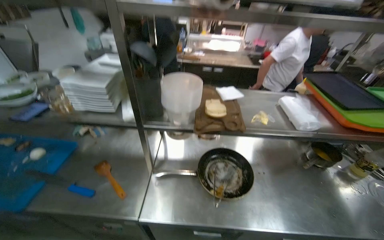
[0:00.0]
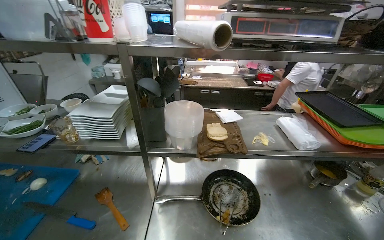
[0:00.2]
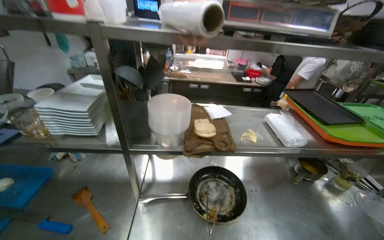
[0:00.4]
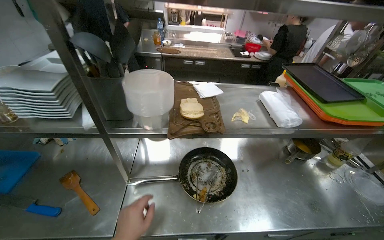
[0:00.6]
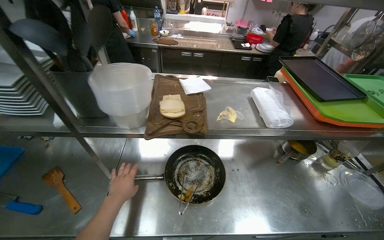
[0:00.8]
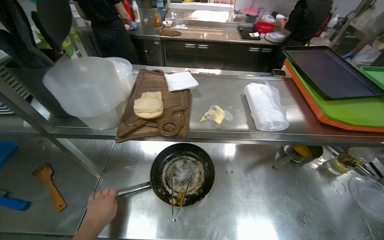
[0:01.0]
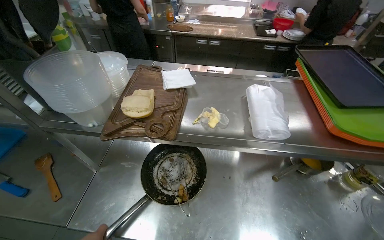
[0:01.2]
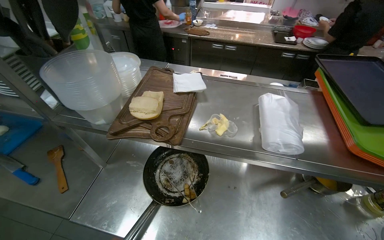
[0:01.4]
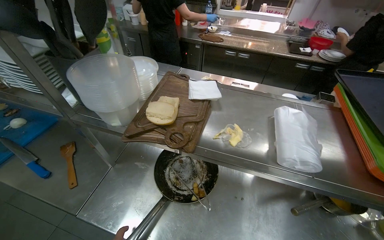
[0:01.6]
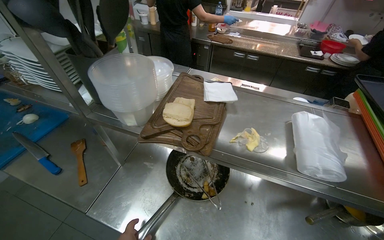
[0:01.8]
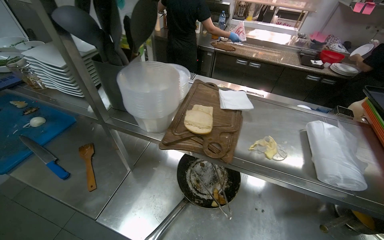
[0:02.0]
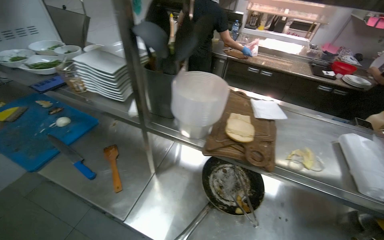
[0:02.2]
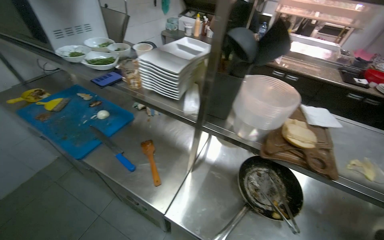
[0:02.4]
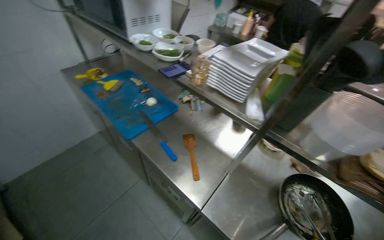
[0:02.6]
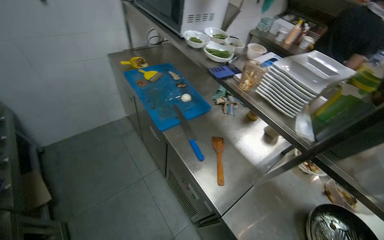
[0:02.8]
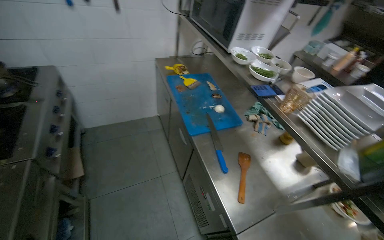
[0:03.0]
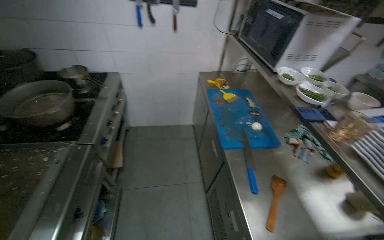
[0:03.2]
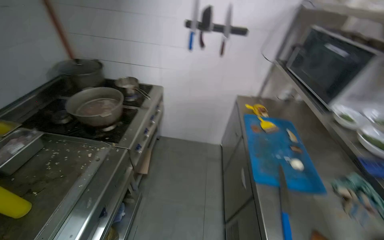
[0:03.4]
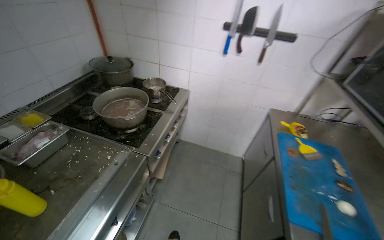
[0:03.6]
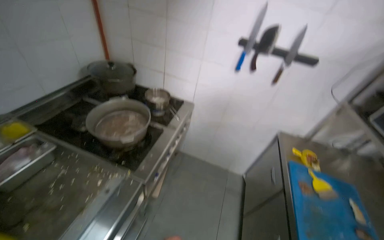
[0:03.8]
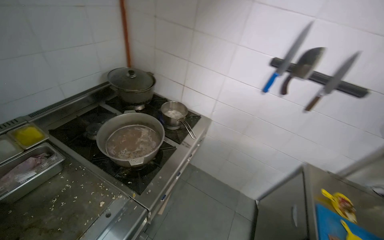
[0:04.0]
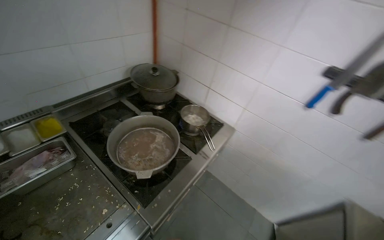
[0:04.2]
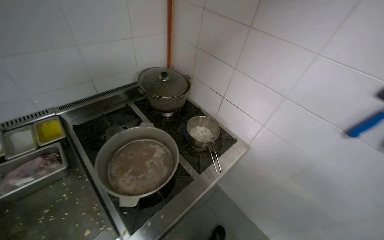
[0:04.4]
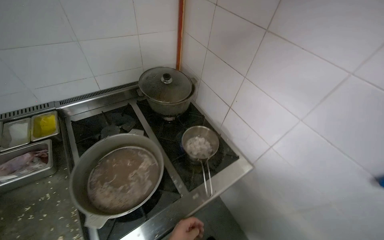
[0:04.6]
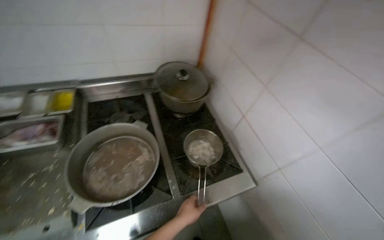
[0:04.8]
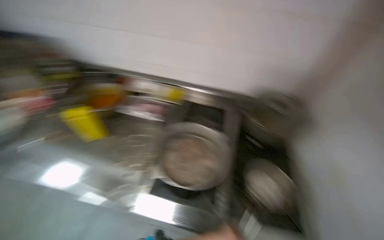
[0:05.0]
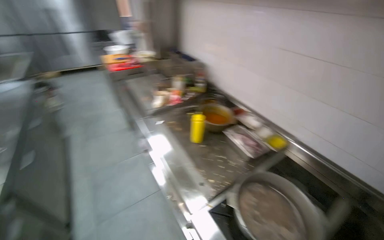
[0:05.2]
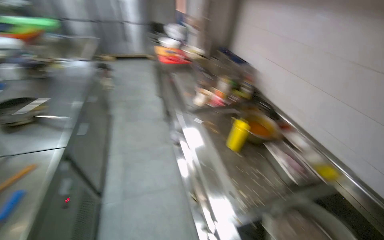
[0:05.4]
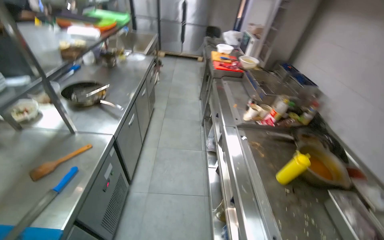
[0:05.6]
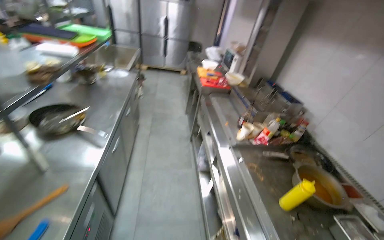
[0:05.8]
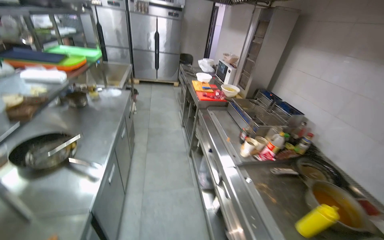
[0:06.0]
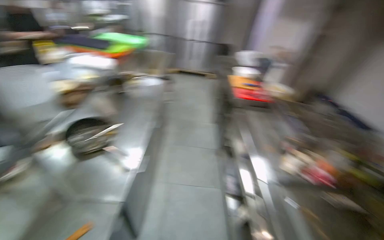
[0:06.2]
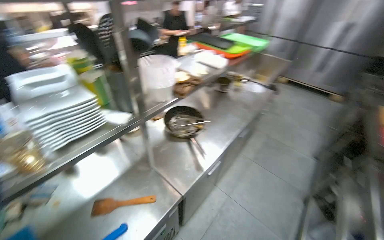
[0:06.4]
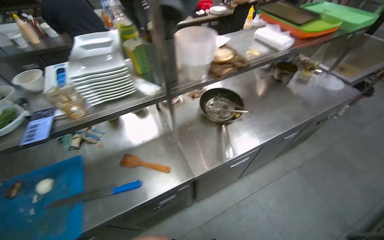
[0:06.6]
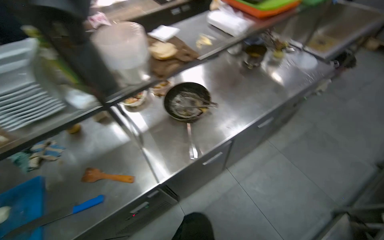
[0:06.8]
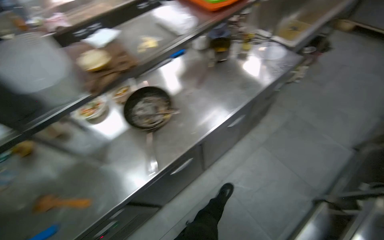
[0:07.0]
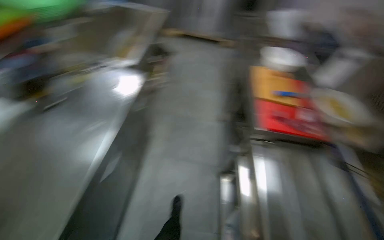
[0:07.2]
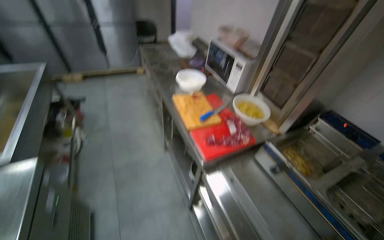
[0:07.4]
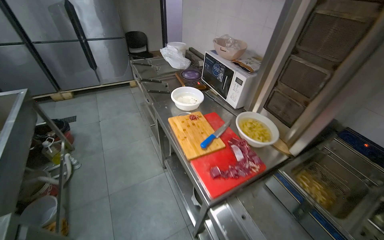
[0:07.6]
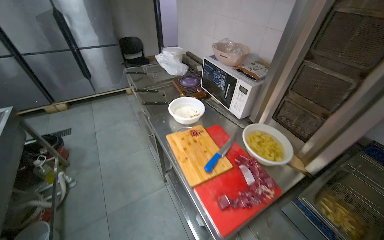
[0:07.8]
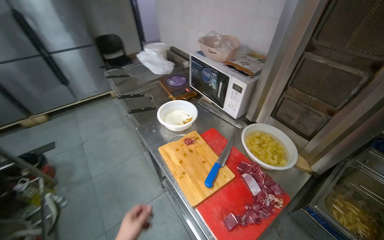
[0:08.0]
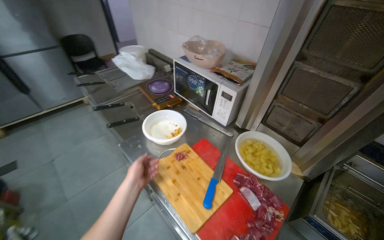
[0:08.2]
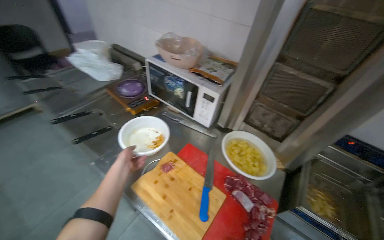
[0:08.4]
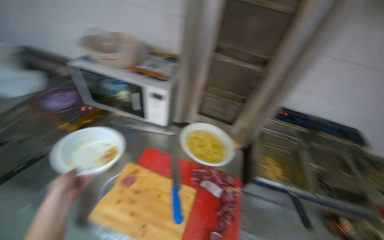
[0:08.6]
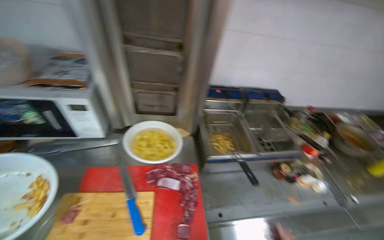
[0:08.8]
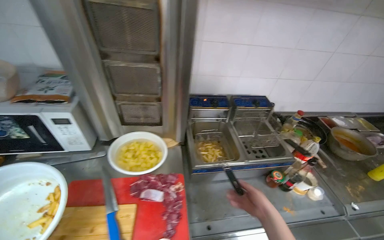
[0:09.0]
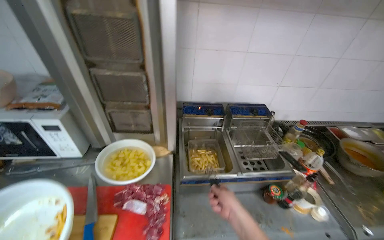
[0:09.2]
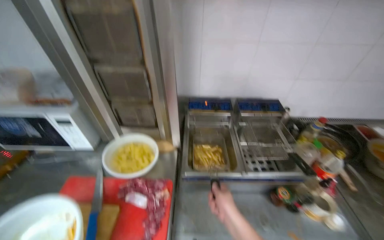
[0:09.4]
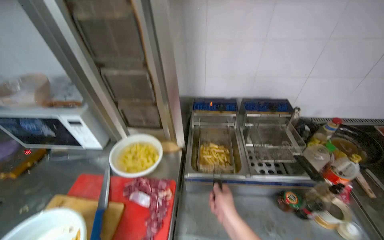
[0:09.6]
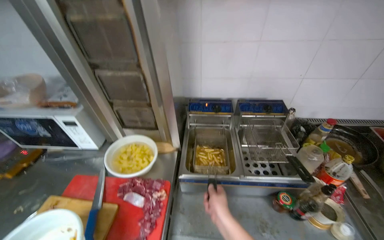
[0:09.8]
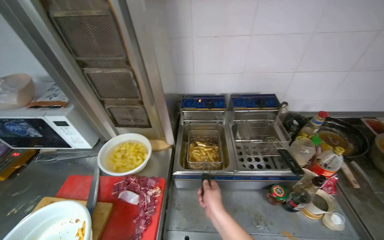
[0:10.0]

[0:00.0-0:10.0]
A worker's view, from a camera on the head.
Job: cooking food.
The whole recording: Frying potatoes in deep fryer. The worker lowers a basket of potatoes into the deep fryer, fries them, then removes them and places them into a bowl.
0:01.4 to 0:02.8: The camera is carried approximately 60 cm. The wearer's head swings roughly 40 degrees to the left.
0:02.8 to 0:04.2: The camera is carried roughly 70 cm. The wearer looks about 75 degrees further to the left. The view tilts approximately 15 degrees upward.
0:04.2 to 0:05.8: The head turns to the left by approximately 105 degrees.
0:05.8 to 0:07.2: The camera travels some 90 cm. The wearer looks some 45 degrees further to the left. The wearer looks approximately 15 degrees further downward.
0:07.2 to 0:08.6: The camera travels approximately 80 cm. The head rotates approximately 70 degrees to the right.
0:08.6 to 0:10.0: The wearer moves to the right, some 50 cm.

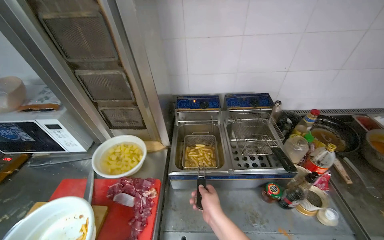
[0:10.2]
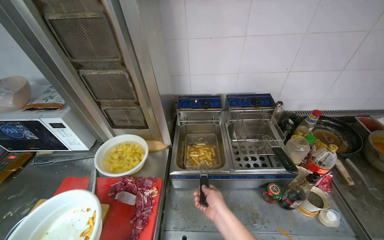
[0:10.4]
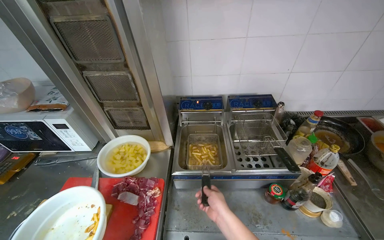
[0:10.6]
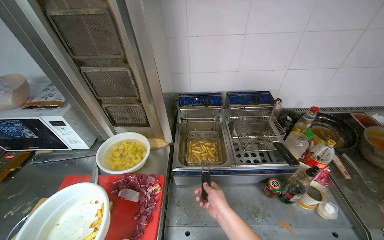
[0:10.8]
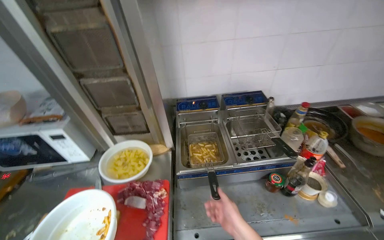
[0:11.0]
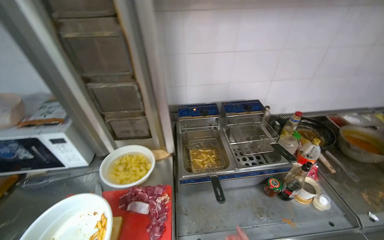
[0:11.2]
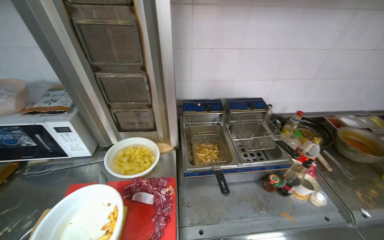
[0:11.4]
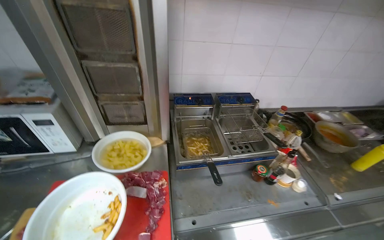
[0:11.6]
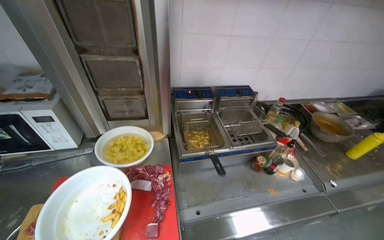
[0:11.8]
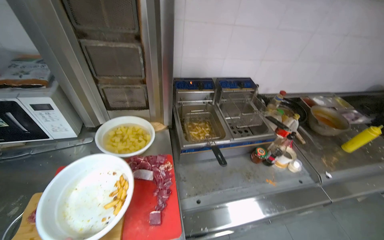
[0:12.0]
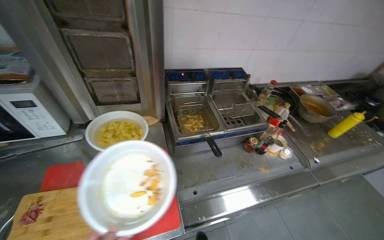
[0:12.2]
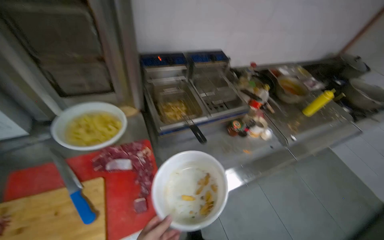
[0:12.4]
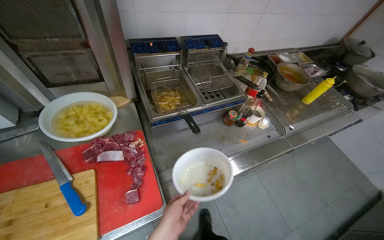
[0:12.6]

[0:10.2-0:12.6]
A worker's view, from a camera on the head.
Job: cooking food.
The whole recording: Frying potatoes in deep fryer. The worker lowers a basket of potatoes into the deep fryer, fries them, then removes them and places them into a bowl.
0:11.4 to 0:12.6: The view swings some 20 degrees to the right. The camera pitches downward, by approximately 20 degrees.

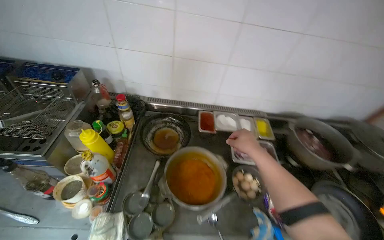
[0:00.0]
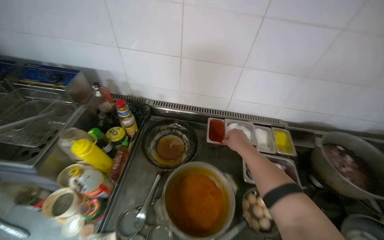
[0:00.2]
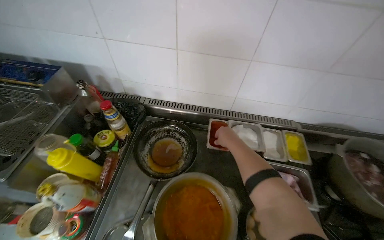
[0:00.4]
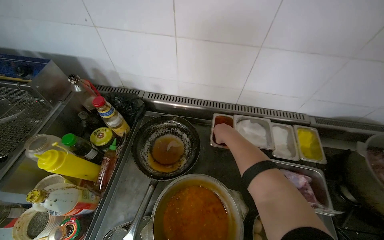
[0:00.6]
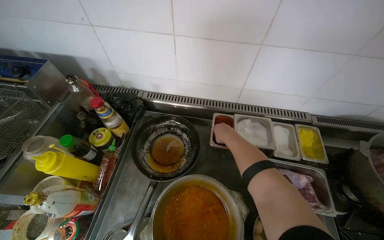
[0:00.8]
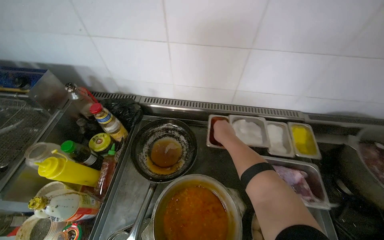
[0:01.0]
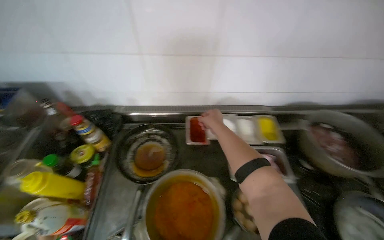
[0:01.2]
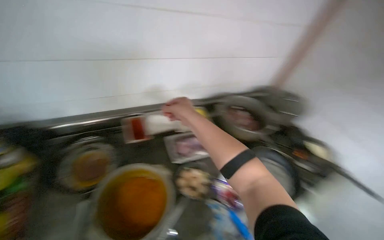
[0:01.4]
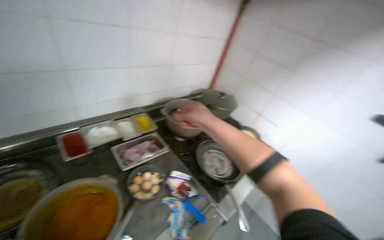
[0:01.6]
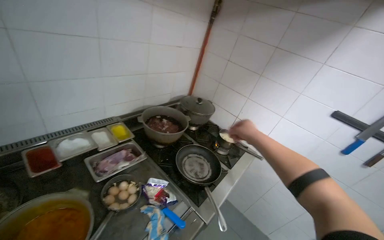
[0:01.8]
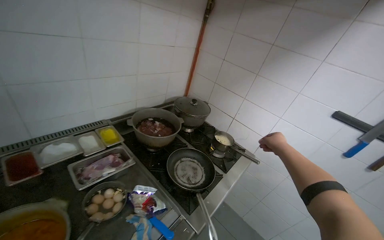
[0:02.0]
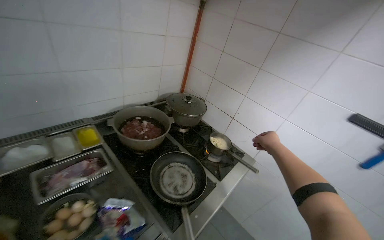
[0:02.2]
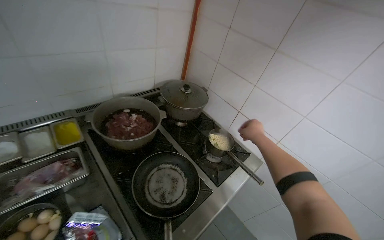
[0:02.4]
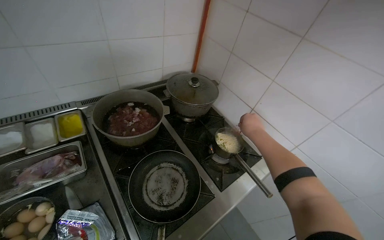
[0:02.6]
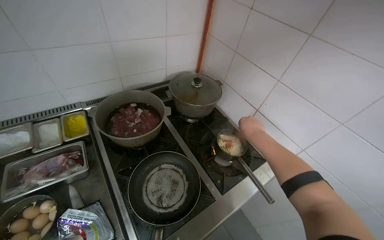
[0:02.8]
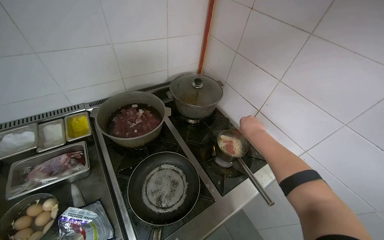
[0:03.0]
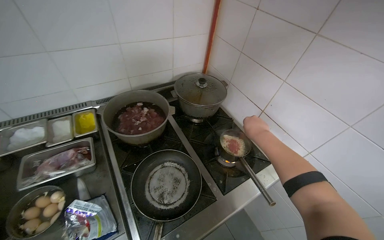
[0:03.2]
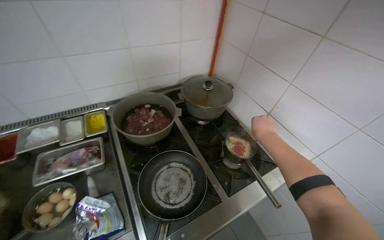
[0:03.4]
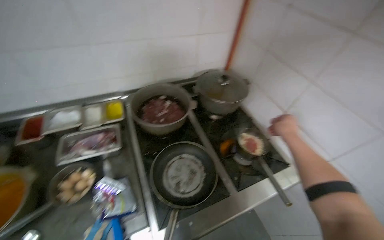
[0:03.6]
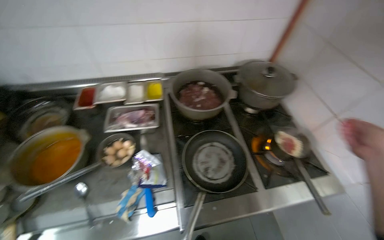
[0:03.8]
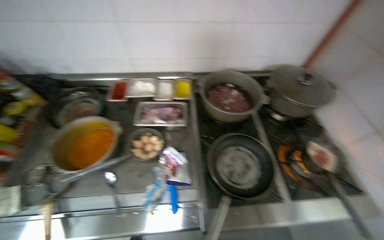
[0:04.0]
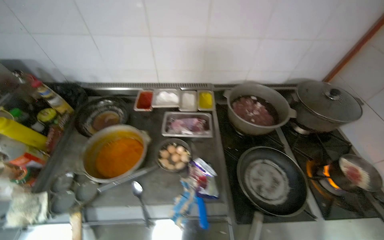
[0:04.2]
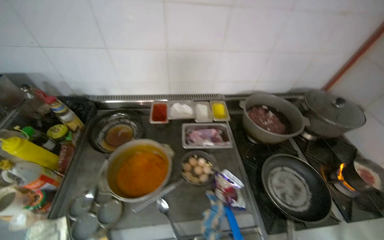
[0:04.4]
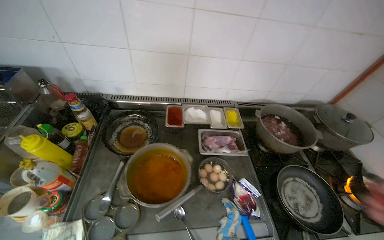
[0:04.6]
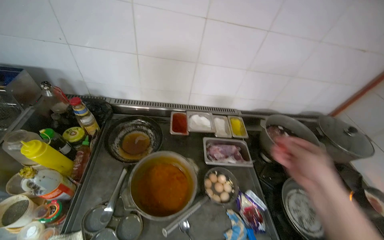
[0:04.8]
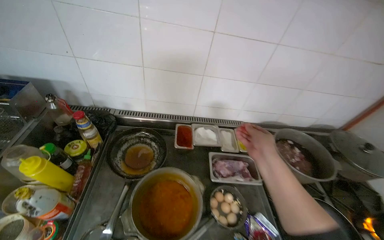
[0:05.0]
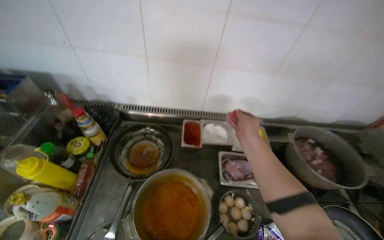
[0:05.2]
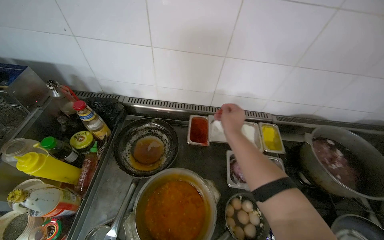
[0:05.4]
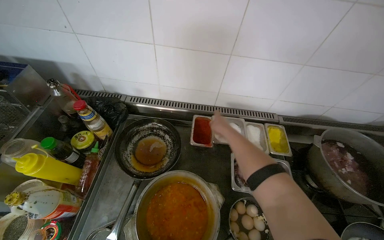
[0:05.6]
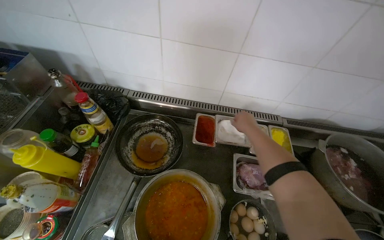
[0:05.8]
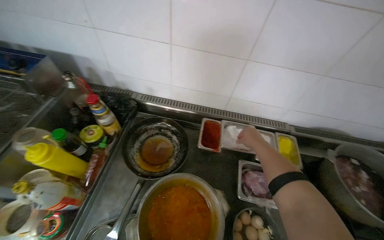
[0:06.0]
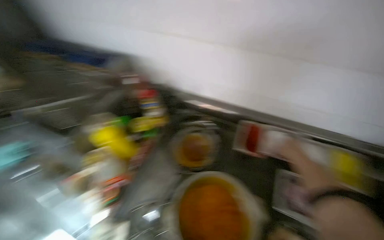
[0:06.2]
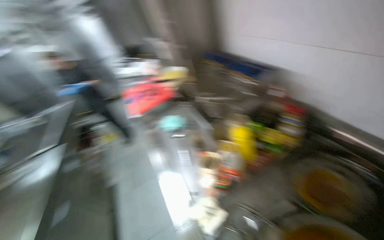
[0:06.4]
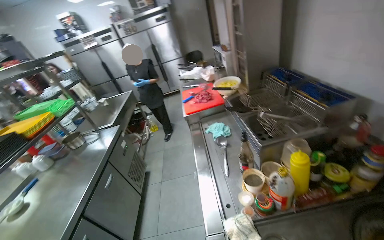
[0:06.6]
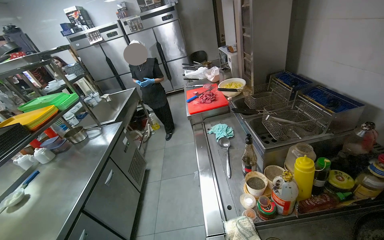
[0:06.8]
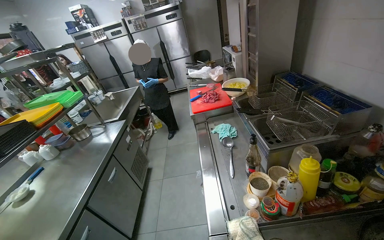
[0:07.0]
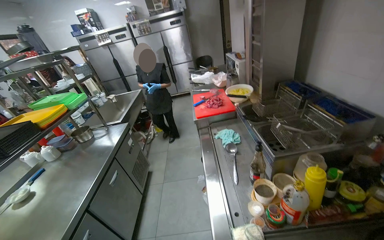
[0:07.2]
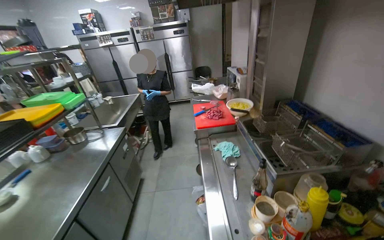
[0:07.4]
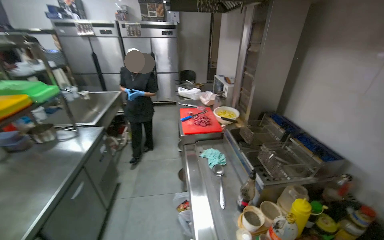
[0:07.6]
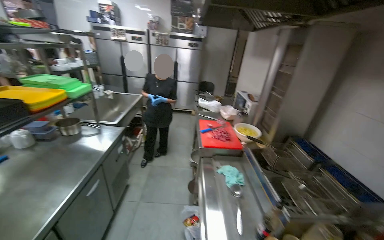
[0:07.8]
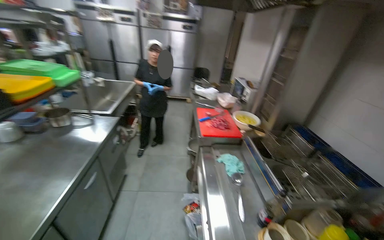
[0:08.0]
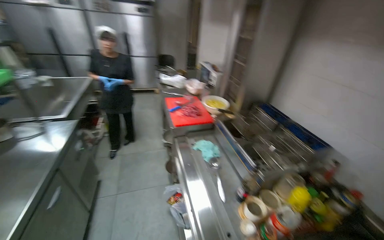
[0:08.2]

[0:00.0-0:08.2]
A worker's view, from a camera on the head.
Job: cooking food.
The whole recording: Adding ingredients to pot. The worker adds various ingredients and liquid from bottles into a small pot on the stove.
0:00.0 to 0:01.6: The head rotates some 40 degrees to the right.
0:01.6 to 0:03.2: The wearer moves approximately 60 cm. The camera sweeps to the left, by some 15 degrees.
0:03.2 to 0:05.0: The head travels approximately 70 cm. The head rotates approximately 30 degrees to the left.
0:05.0 to 0:06.6: The head turns to the left by roughly 90 degrees.
0:06.6 to 0:08.2: The view pans to the right by roughly 20 degrees.
